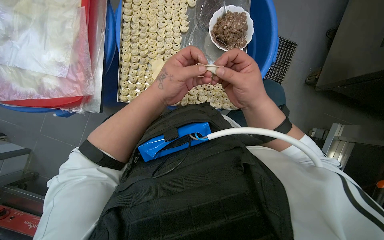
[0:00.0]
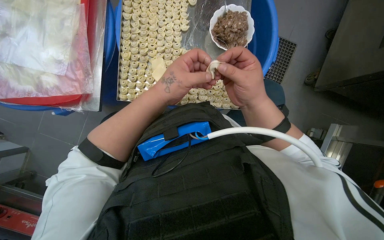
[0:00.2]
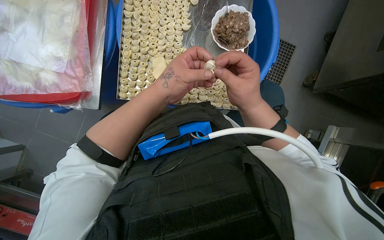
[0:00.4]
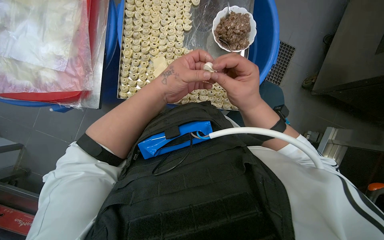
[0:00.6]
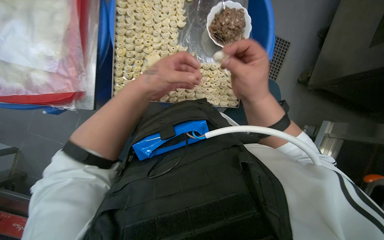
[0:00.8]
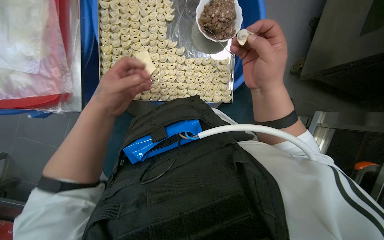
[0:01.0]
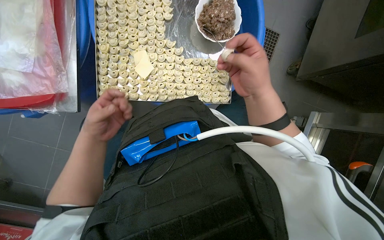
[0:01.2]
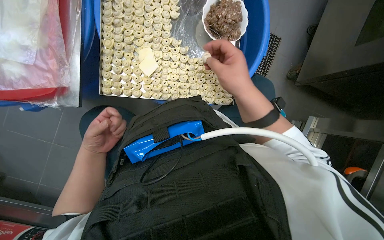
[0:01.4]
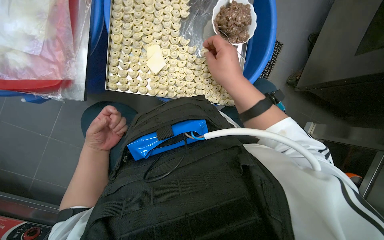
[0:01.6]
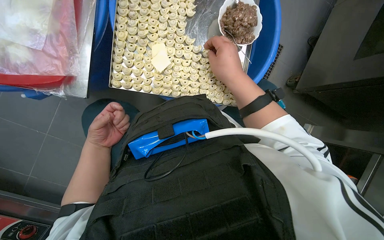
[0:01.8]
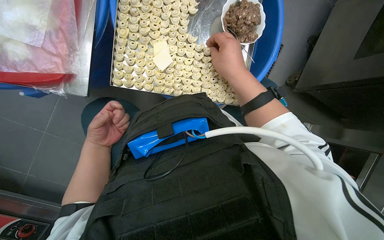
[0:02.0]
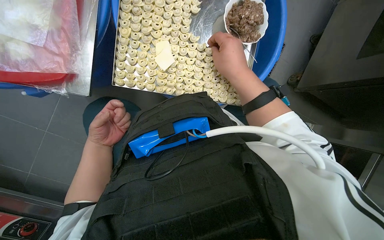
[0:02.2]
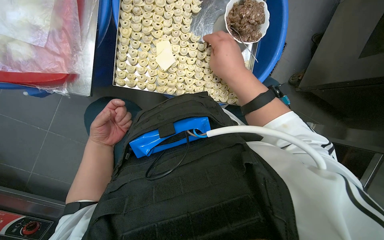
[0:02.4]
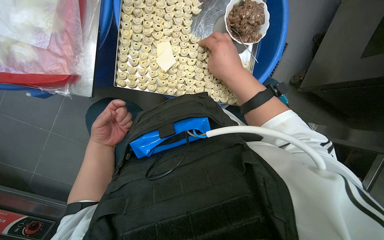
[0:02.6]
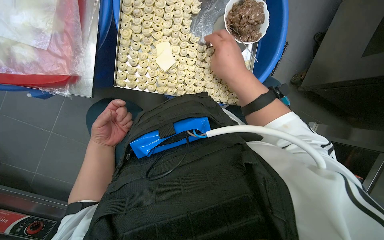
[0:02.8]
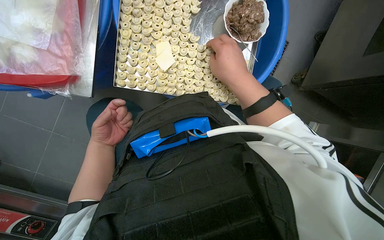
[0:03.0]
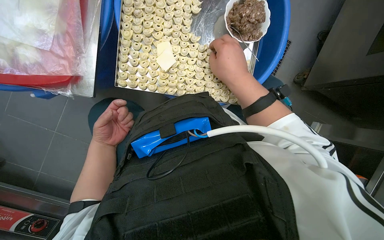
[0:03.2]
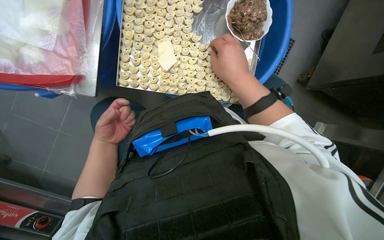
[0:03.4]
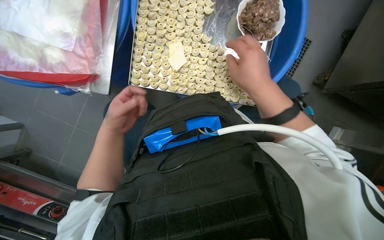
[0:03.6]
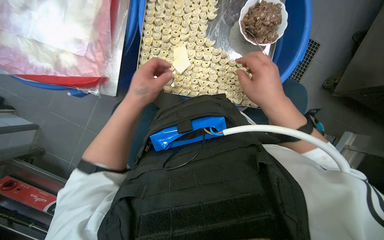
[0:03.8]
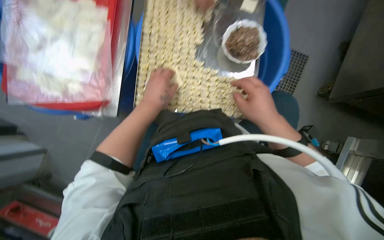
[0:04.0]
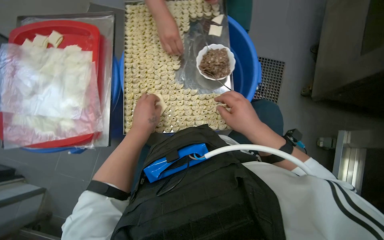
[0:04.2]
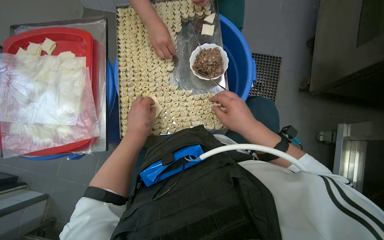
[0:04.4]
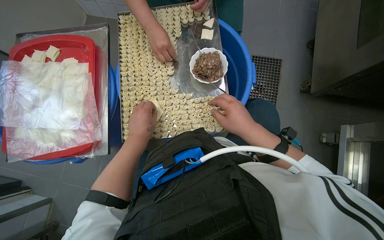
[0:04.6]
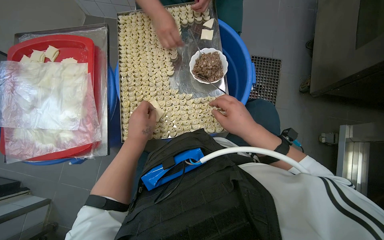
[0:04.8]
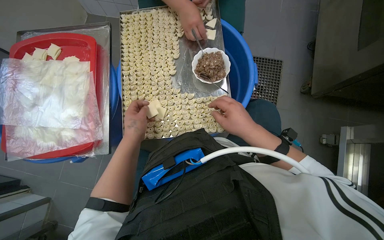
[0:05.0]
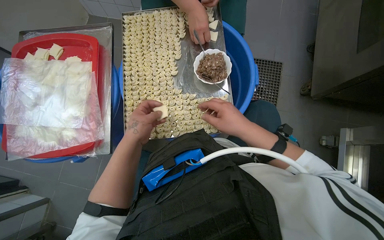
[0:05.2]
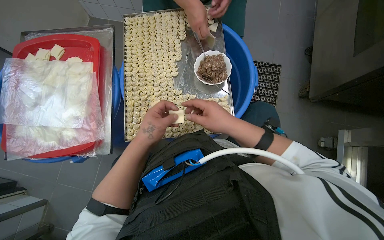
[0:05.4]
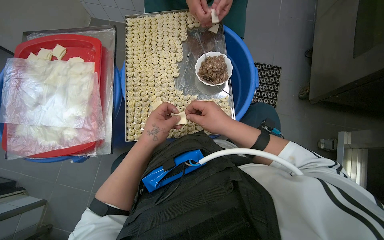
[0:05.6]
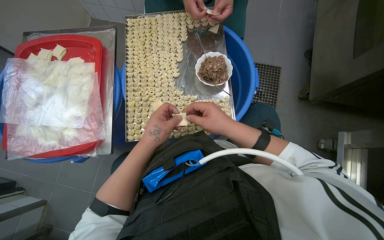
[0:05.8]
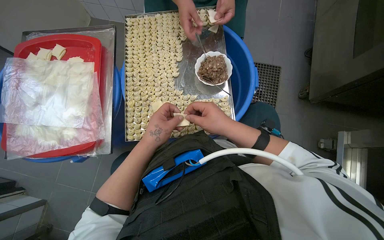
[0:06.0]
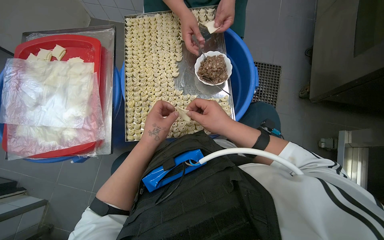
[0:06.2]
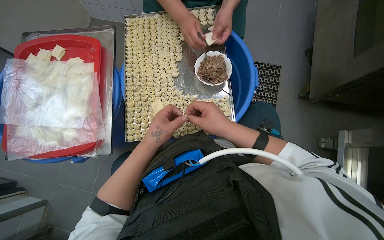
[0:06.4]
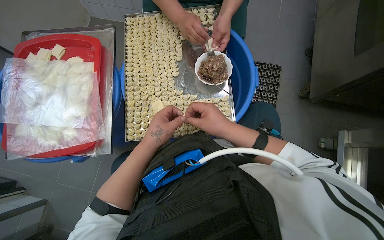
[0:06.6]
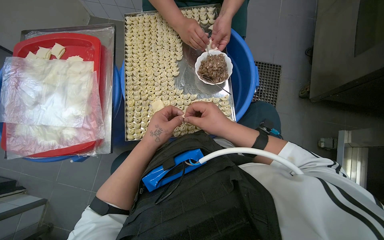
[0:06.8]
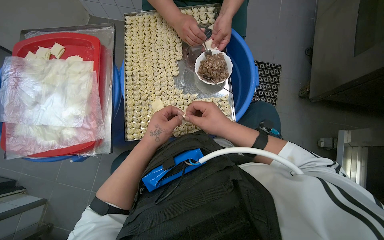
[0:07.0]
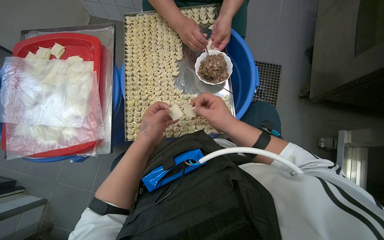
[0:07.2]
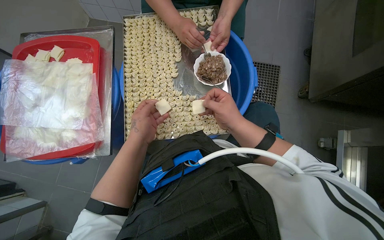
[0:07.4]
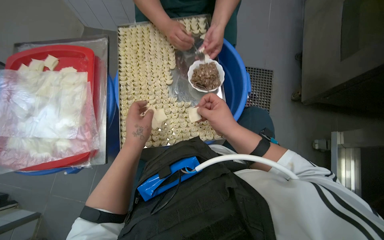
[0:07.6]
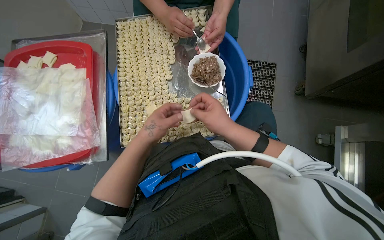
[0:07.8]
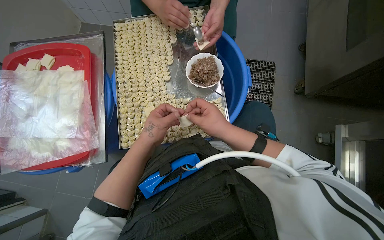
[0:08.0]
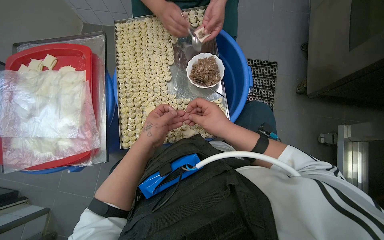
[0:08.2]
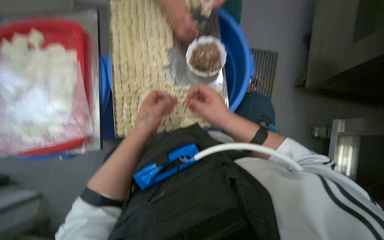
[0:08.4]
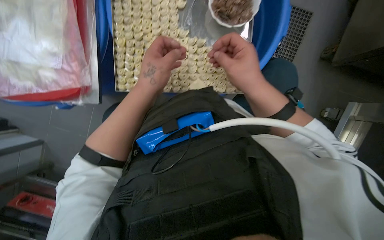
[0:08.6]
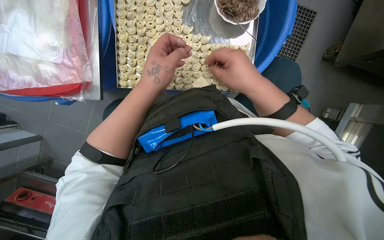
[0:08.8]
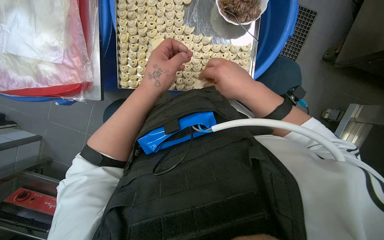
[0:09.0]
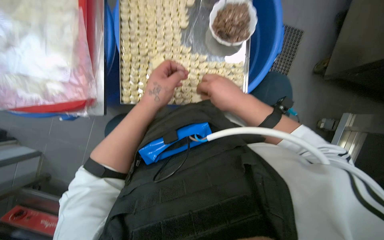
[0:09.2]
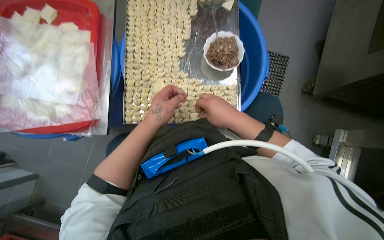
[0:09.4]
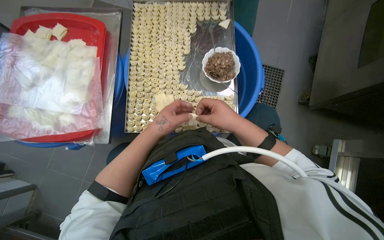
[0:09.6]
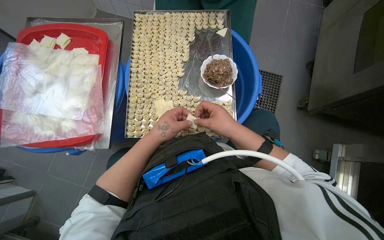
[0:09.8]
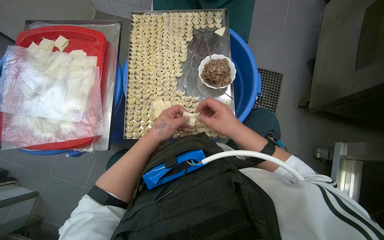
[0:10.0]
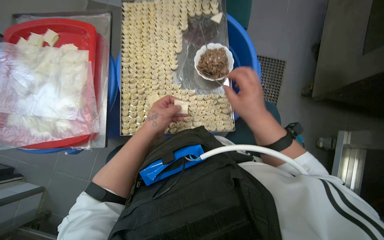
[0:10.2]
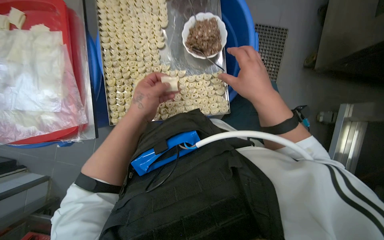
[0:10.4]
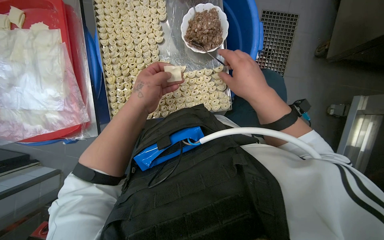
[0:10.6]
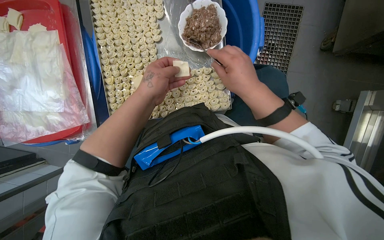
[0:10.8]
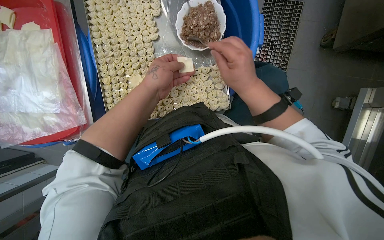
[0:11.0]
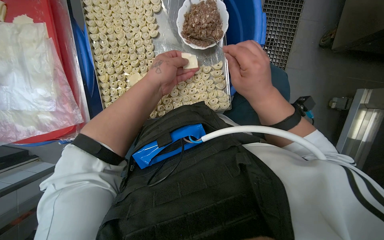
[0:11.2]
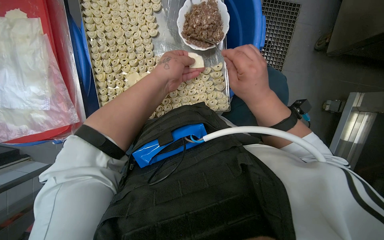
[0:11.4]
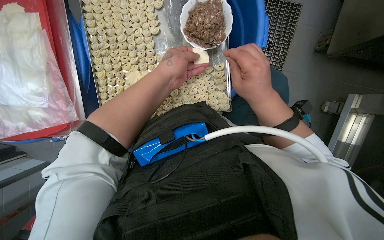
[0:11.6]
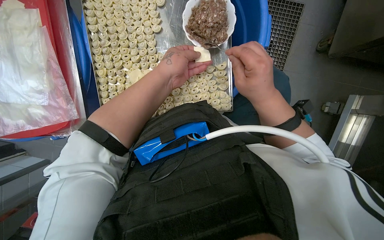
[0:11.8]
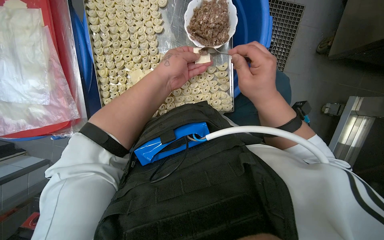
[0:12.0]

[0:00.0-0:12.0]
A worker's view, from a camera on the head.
Job: preparing food.
The whole recording: Making dumplings with meat filling. The worker picks up dough, fills it with meat, folds it, and places the finished dumpling on a tray.
0:00.0 to 0:01.6: The left hand moves to the left, down the picture and farther from the camera, roughly 30 cm.
0:01.6 to 0:03.0: The hands stay close to where they were, moving slightly.
0:03.0 to 0:04.4: The wearer looks approximately 15 degrees further upward. The right hand heads down the picture, covering some 10 cm. The left hand travels nearer to the camera and to the right by roughly 25 cm.
0:04.4 to 0:07.6: The hands work in one place, with small movements.
0:07.6 to 0:09.0: The view tips downward by some 20 degrees.
0:10.4 to 0:12.0: The left hand moves up the picture, approximately 10 cm.

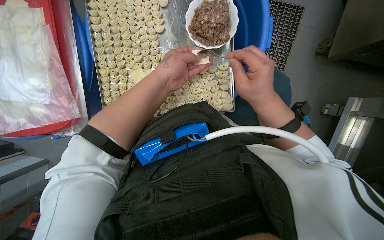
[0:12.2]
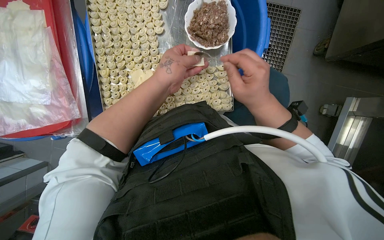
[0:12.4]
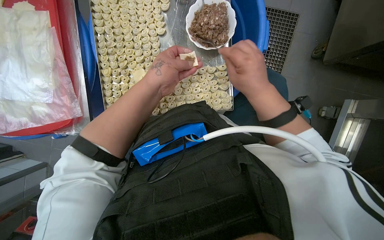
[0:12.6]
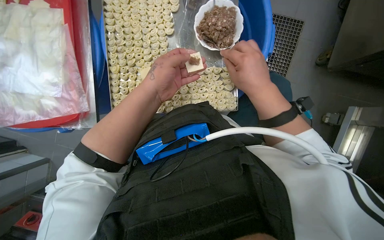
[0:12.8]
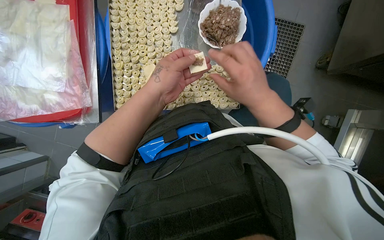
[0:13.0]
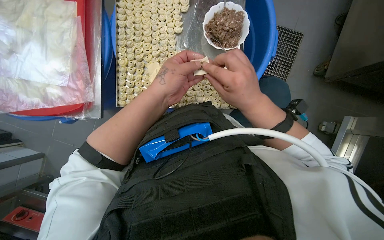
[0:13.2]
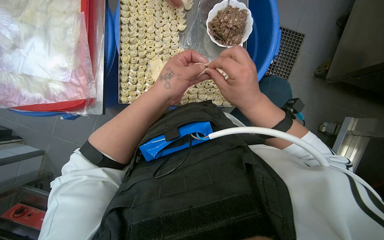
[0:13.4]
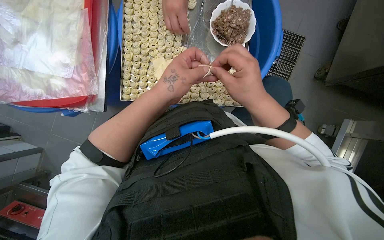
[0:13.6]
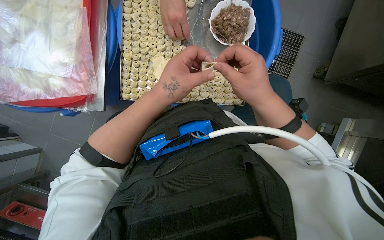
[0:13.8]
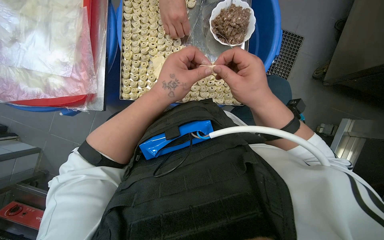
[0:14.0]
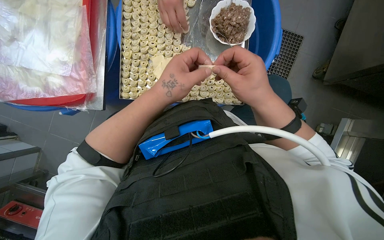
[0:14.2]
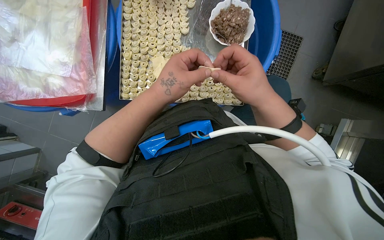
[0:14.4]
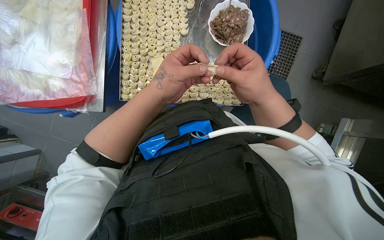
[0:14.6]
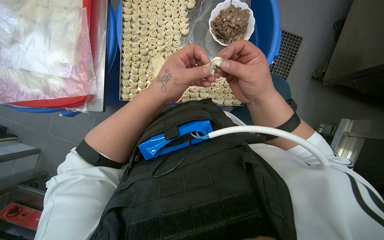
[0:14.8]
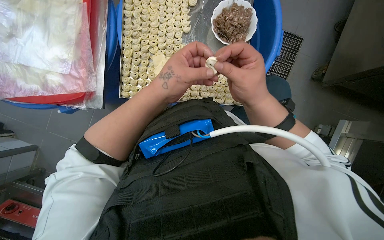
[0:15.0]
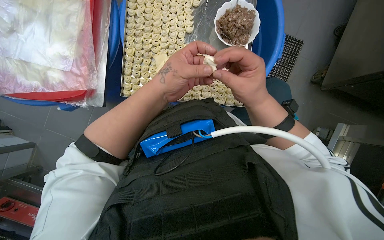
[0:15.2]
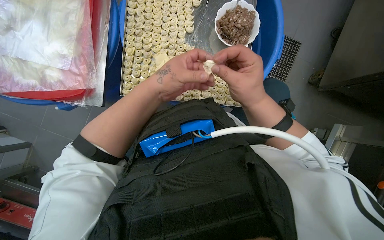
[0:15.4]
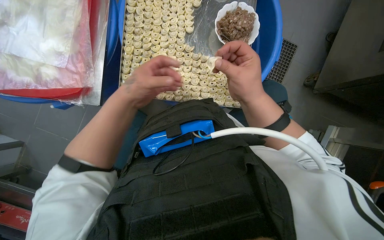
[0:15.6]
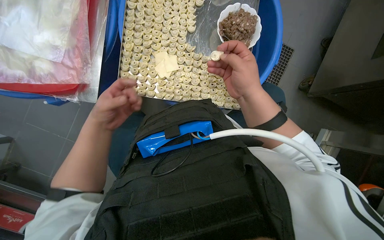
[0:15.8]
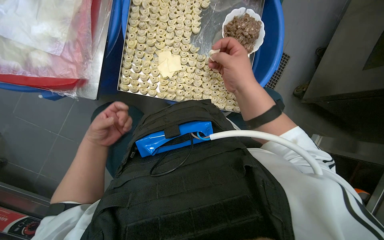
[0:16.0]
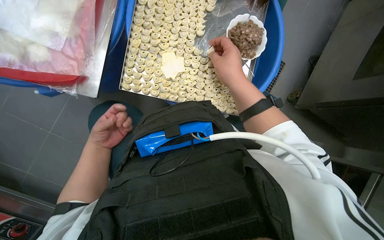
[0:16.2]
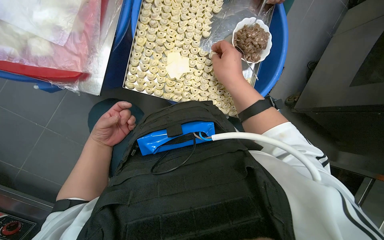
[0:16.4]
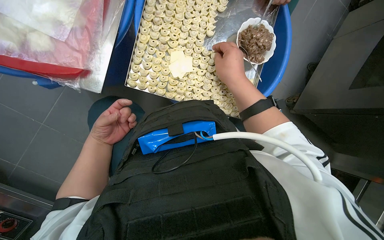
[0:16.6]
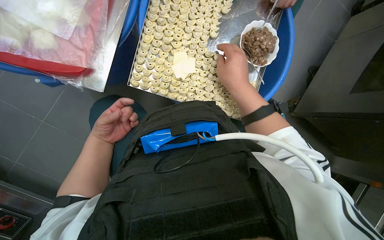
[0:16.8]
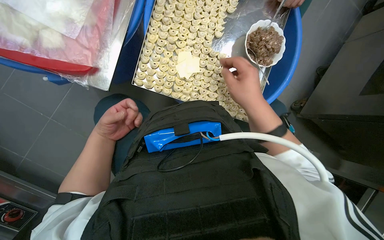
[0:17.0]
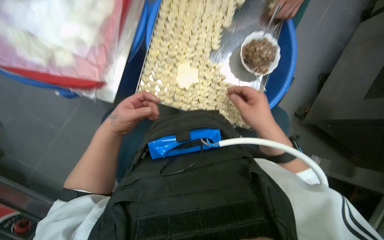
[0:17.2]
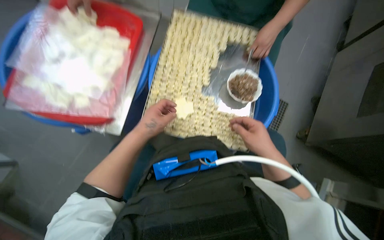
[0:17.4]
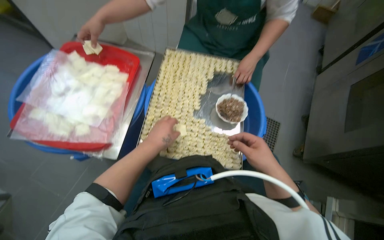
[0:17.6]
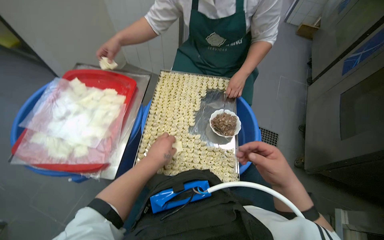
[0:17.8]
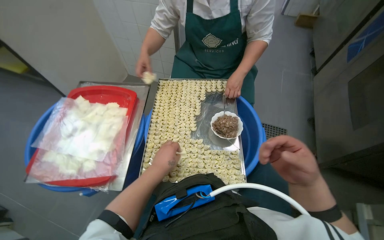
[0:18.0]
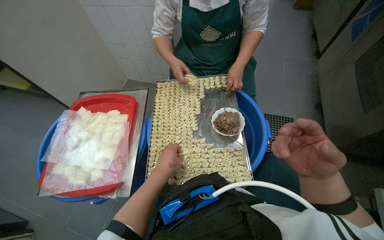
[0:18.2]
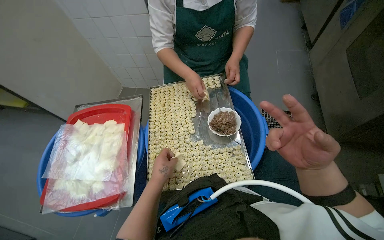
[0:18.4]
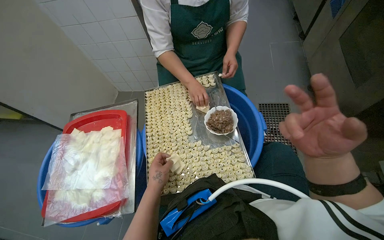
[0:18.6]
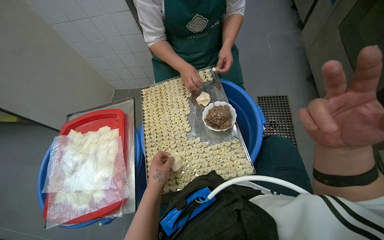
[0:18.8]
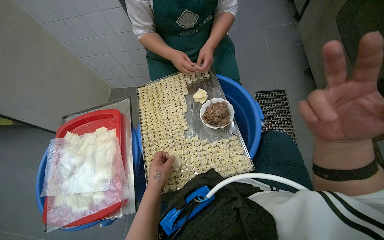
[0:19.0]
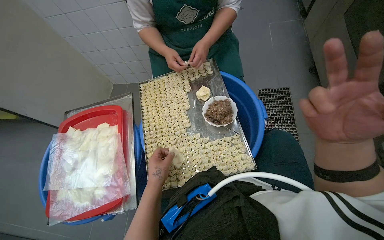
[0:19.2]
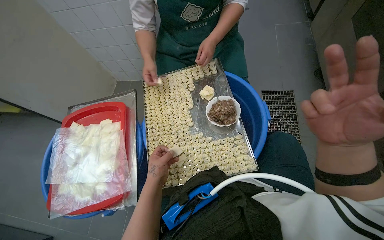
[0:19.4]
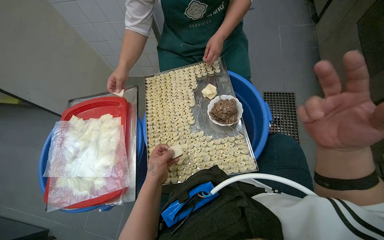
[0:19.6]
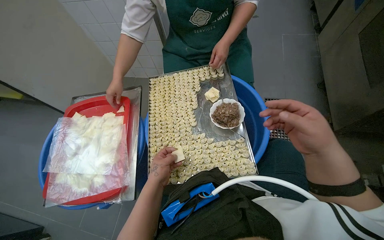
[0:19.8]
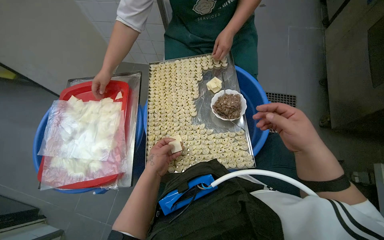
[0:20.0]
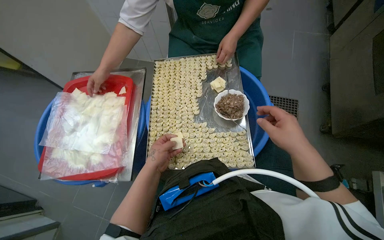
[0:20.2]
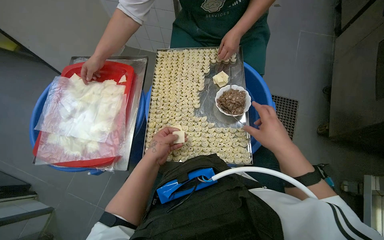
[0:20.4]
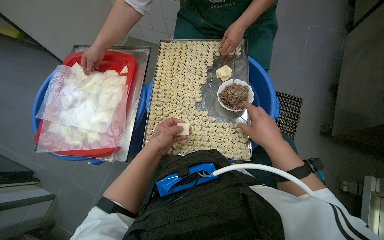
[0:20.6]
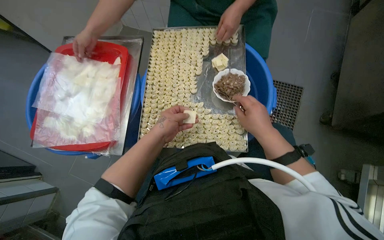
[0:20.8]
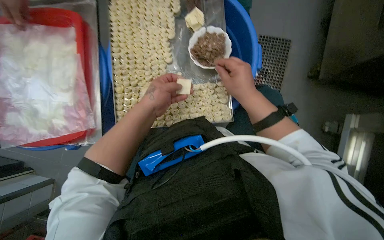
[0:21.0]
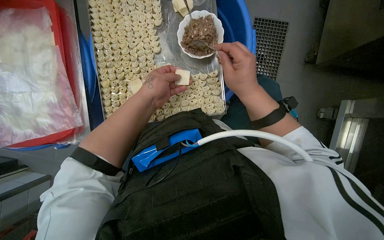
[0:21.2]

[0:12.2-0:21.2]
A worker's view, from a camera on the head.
Job: preparing food.
The whole recording: Making dumplings with meat filling. The worker picks up dough, fills it with meat, folds it, and places the finished dumpling on a tray.
0:12.2 to 0:13.8: The left hand shifts approximately 15 cm down the picture and nearer to the camera.
0:13.8 to 0:15.2: The hands make small movements and keep their place.
0:15.2 to 0:16.6: The left hand is displaced to the left, farther from the camera and down the picture by about 30 cm. Meanwhile the right hand goes roughly 10 cm up the picture.
0:16.6 to 0:18.2: The camera pitches upward, by roughly 35 degrees. The right hand goes about 25 cm to the right, nearer to the camera and down the picture; the left hand goes some 20 cm to the right.
0:19.8 to 0:21.2: The camera pitches downward, by approximately 25 degrees.
